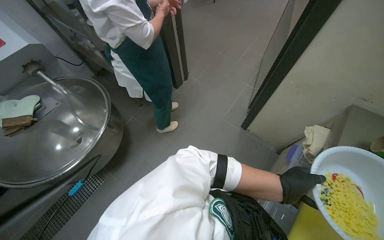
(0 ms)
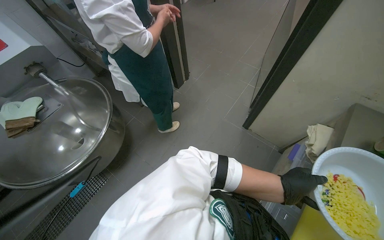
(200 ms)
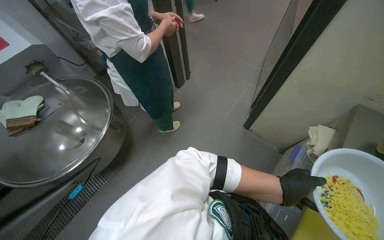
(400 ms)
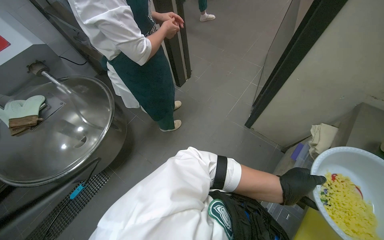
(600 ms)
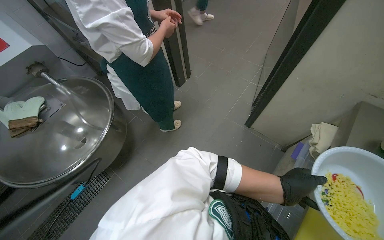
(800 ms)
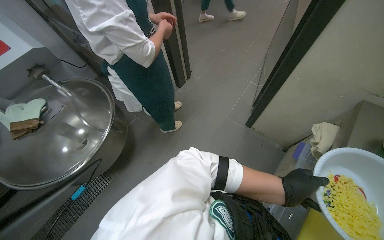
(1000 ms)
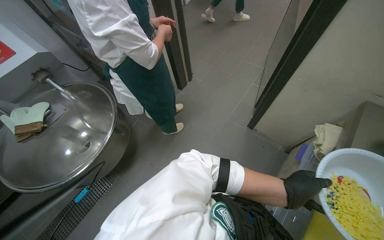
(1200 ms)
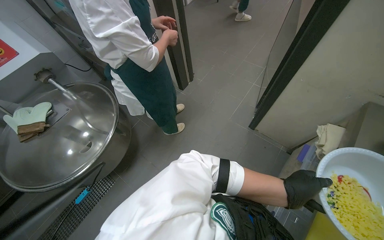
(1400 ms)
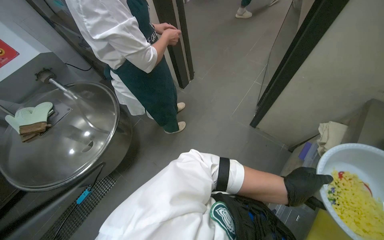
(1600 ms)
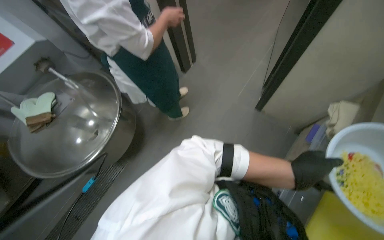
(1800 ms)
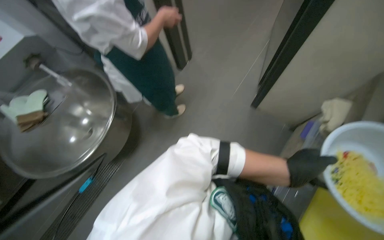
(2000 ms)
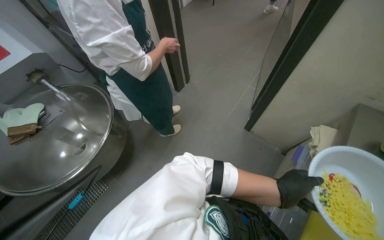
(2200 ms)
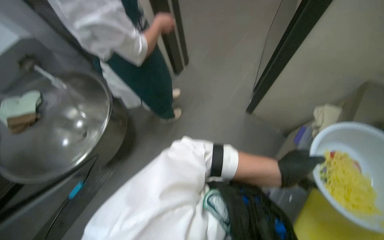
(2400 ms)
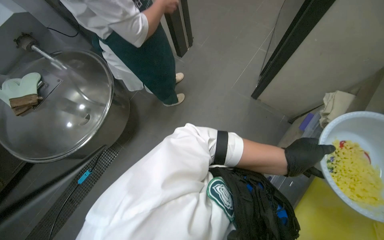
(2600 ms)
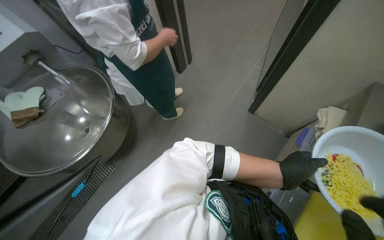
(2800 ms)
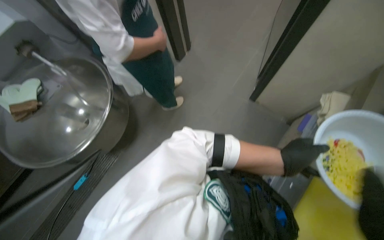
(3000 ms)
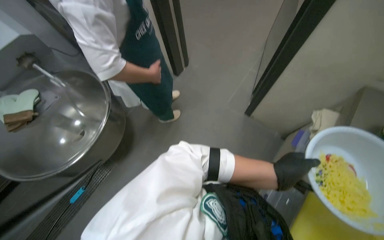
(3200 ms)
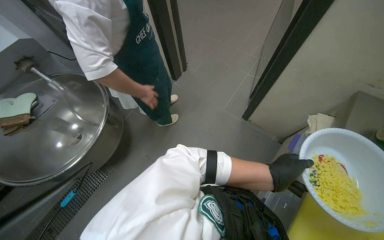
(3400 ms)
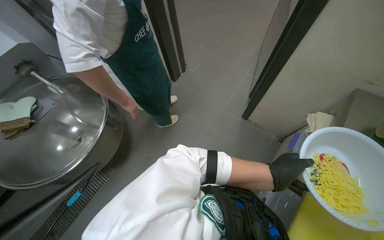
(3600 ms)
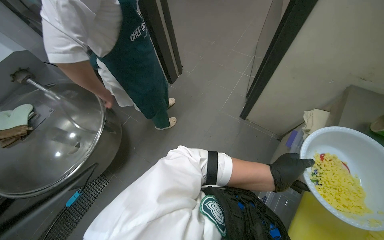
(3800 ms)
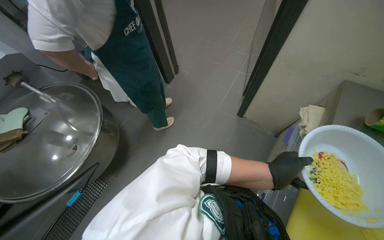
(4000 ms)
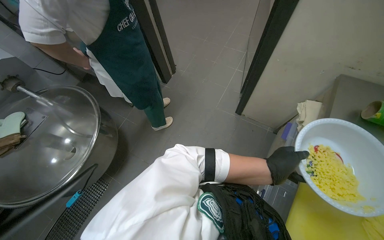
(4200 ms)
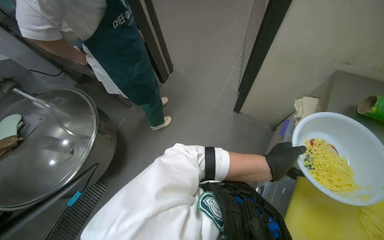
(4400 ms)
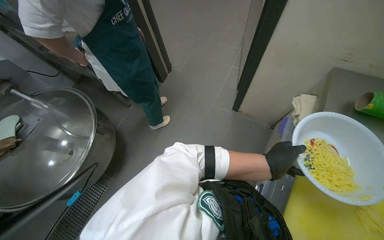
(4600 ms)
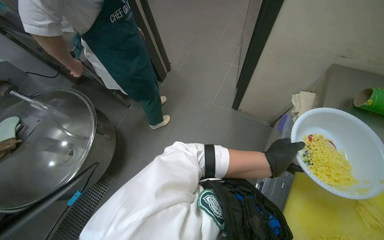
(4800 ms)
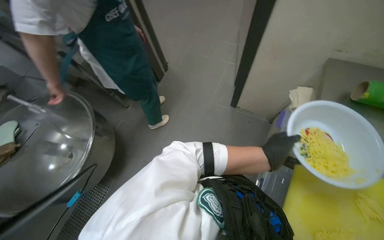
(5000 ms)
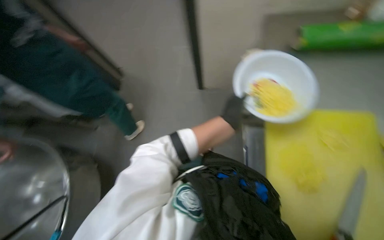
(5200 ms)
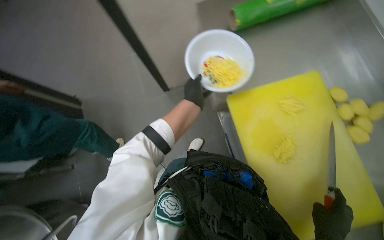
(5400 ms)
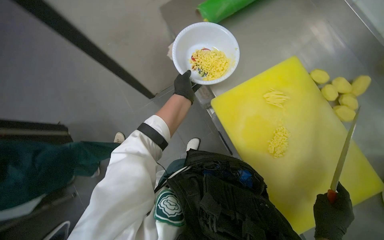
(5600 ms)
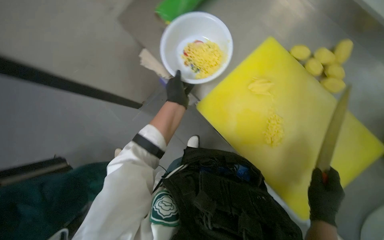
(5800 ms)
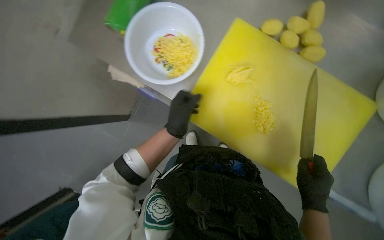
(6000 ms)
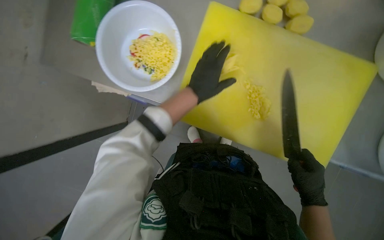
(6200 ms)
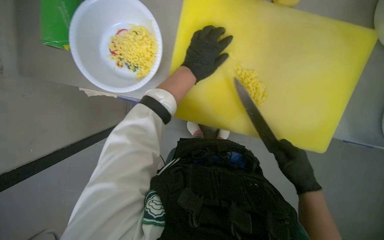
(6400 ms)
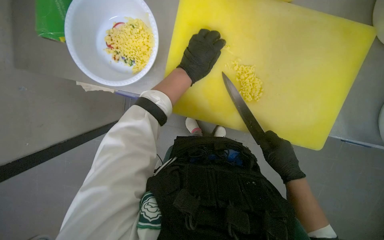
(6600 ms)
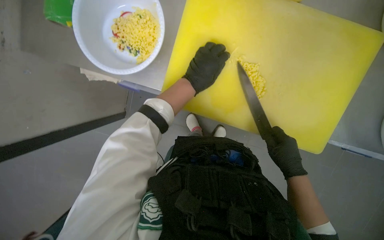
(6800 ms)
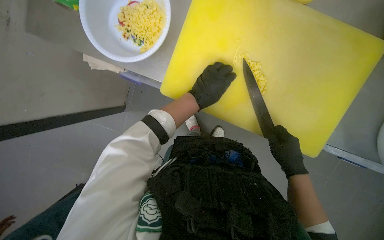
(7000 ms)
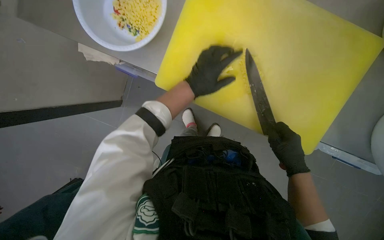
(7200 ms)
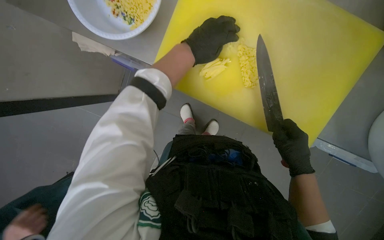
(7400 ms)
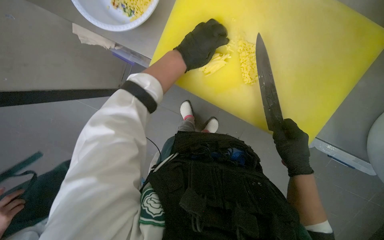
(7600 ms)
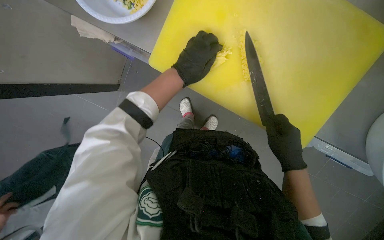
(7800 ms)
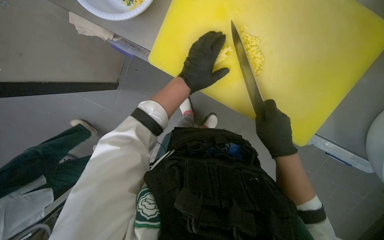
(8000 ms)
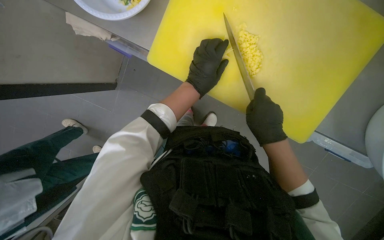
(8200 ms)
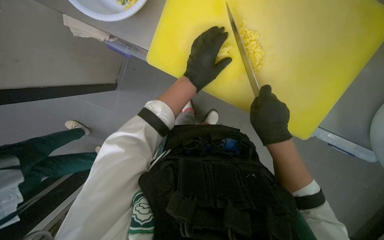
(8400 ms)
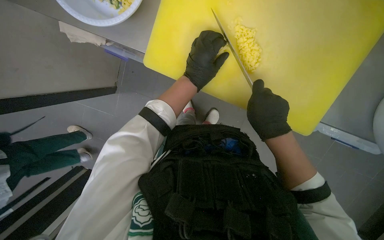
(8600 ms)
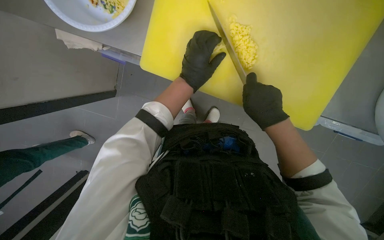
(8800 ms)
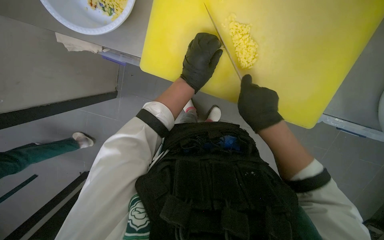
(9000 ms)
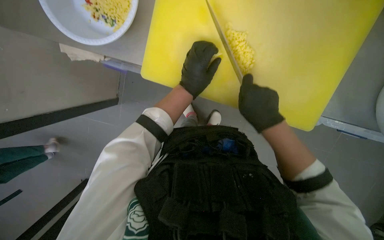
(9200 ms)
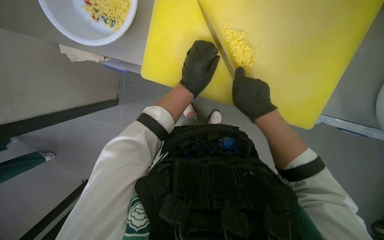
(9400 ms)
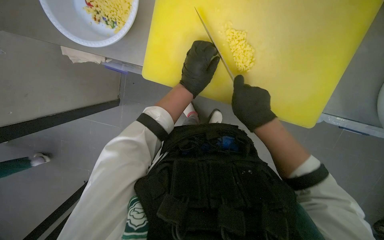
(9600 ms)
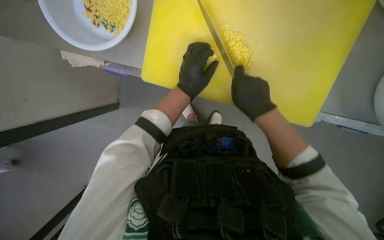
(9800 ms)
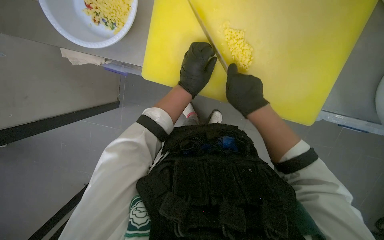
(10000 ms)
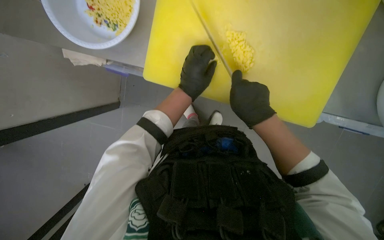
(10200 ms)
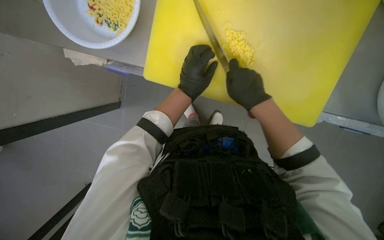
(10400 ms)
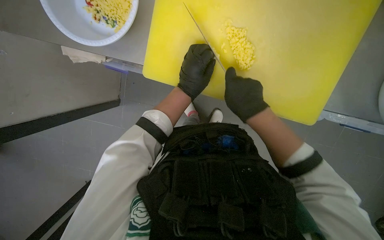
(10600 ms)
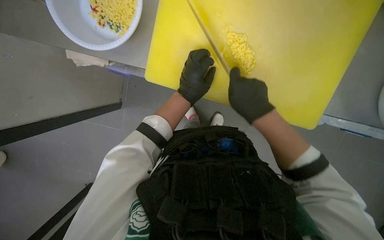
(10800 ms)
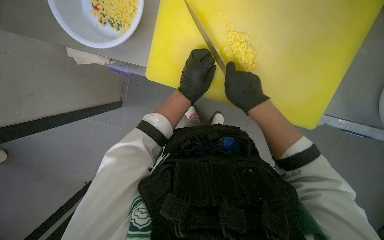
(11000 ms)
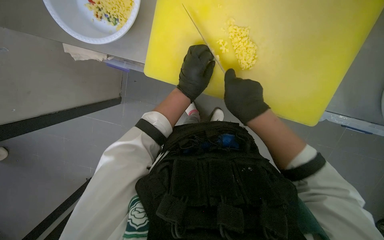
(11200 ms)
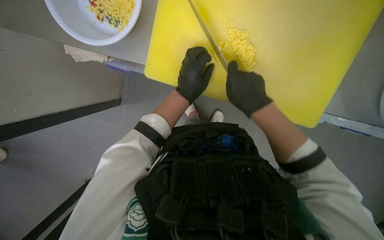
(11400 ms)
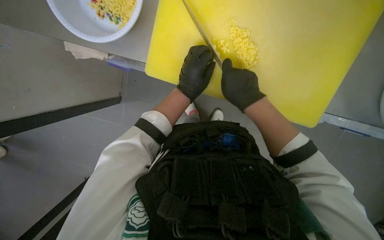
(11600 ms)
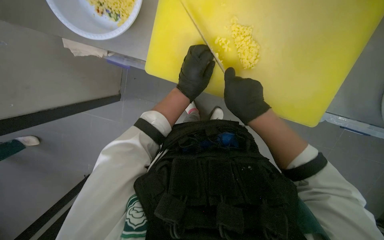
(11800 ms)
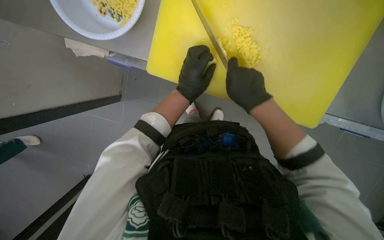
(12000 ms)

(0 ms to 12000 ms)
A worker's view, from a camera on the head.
Job: preparing food.
The whole recording: Chopping potatoes. The worker slices and dices potatoes on a cutting board, then transfers them to a bowl.
4400 ms - 6000 ms: Everything in view rotates some 60 degrees counterclockwise.
6000 ms - 7600 ms: The view tilts roughly 20 degrees downward. The left hand goes up and down the picture, roughly 20 cm each way, reversing 2 times.
7600 ms - 9000 ms: The left hand travels down the picture by about 10 cm. Meanwhile the right hand is displaced to the left and up the picture by about 15 cm.
9000 ms - 12000 ms: The hands make small movements and keep their place.

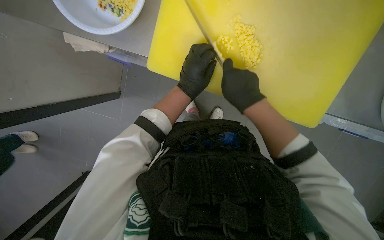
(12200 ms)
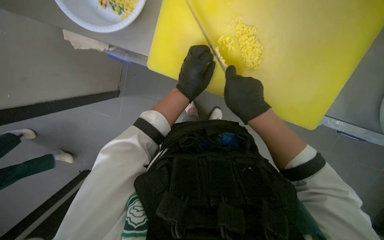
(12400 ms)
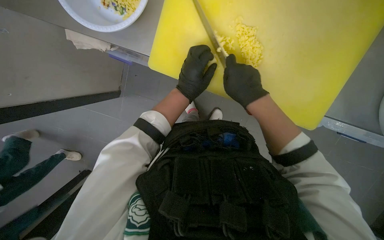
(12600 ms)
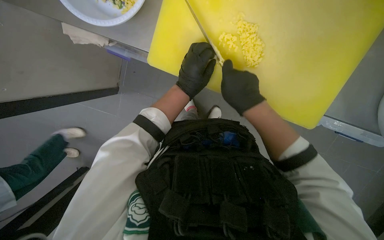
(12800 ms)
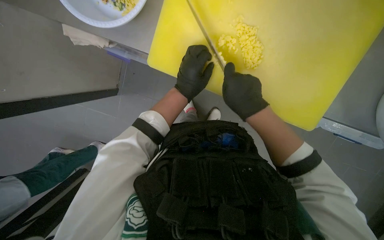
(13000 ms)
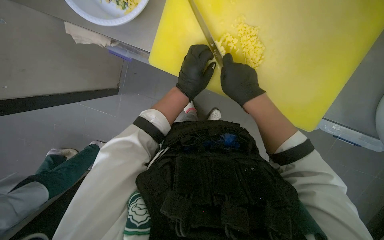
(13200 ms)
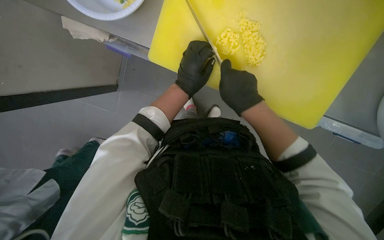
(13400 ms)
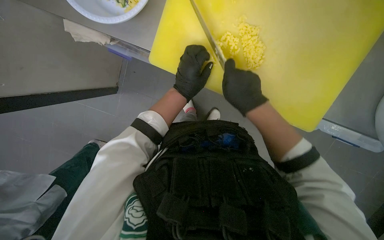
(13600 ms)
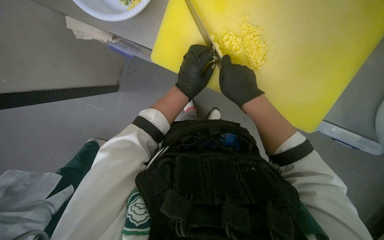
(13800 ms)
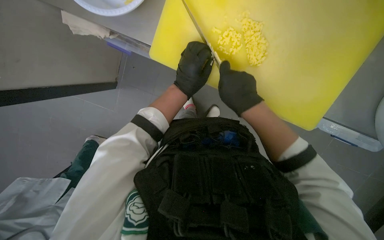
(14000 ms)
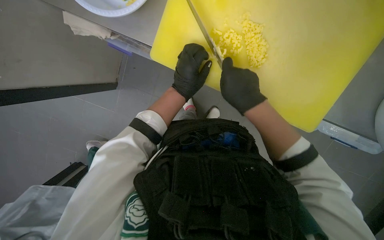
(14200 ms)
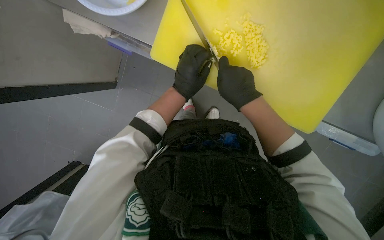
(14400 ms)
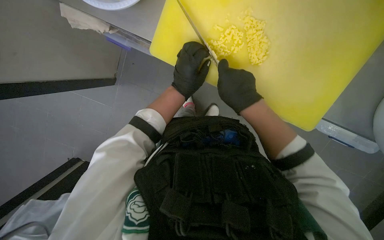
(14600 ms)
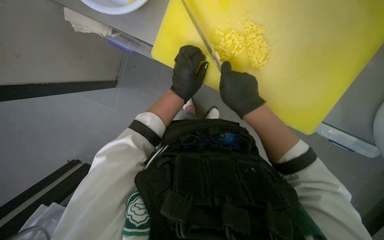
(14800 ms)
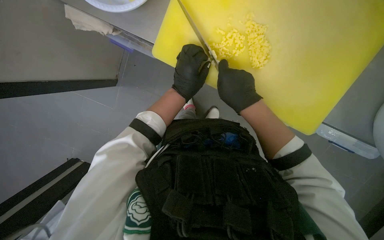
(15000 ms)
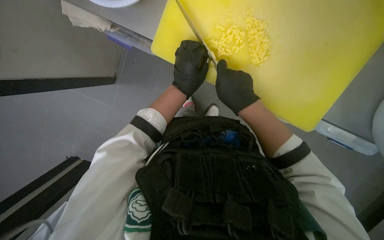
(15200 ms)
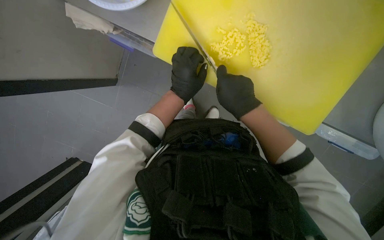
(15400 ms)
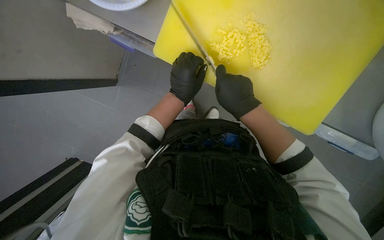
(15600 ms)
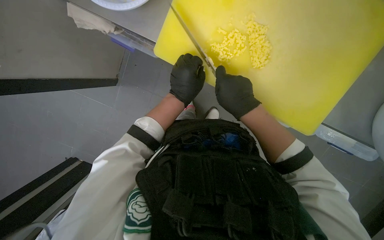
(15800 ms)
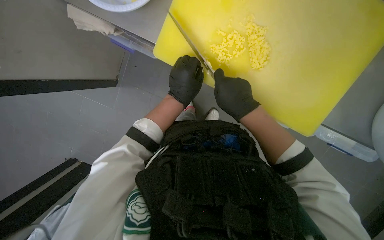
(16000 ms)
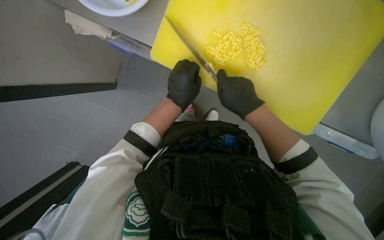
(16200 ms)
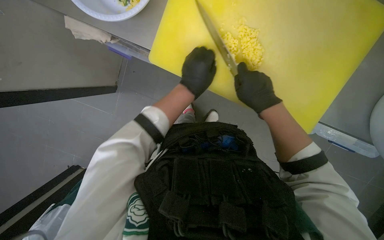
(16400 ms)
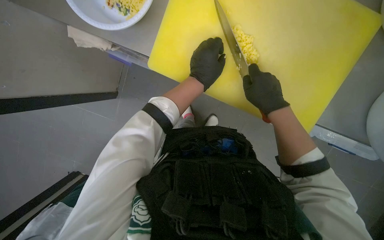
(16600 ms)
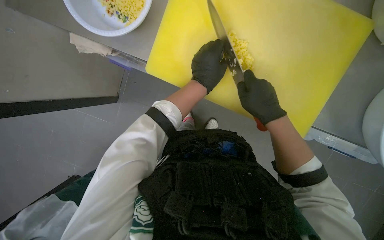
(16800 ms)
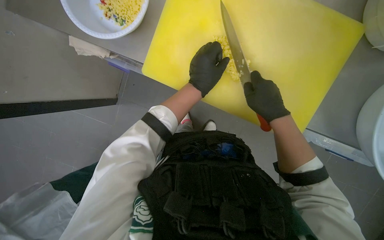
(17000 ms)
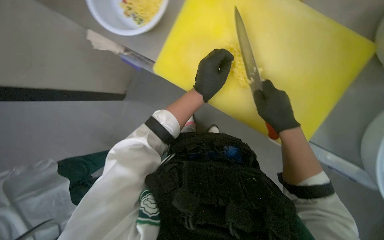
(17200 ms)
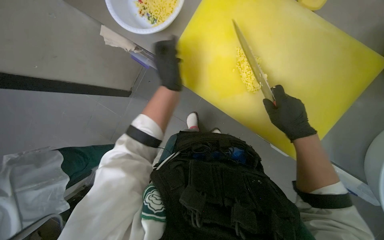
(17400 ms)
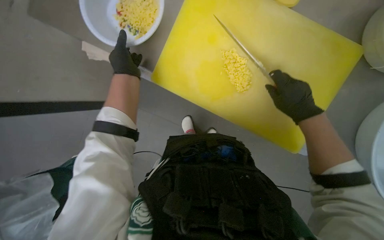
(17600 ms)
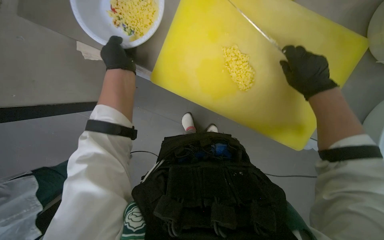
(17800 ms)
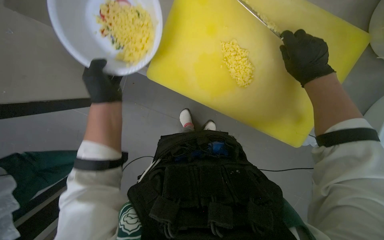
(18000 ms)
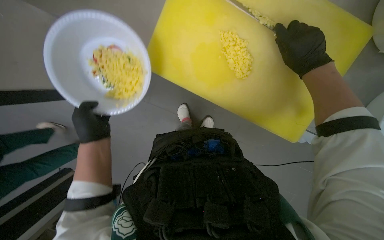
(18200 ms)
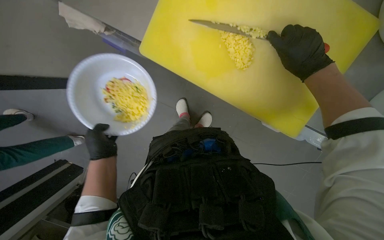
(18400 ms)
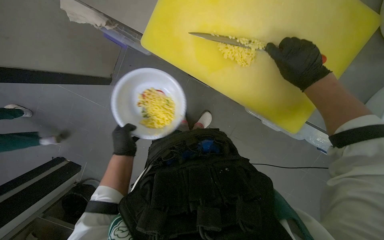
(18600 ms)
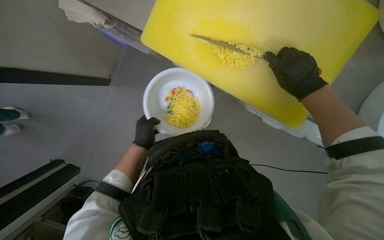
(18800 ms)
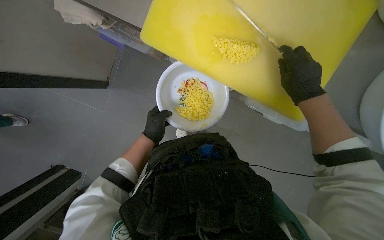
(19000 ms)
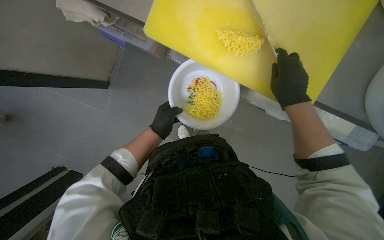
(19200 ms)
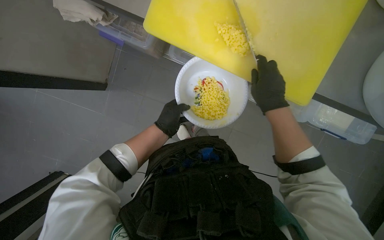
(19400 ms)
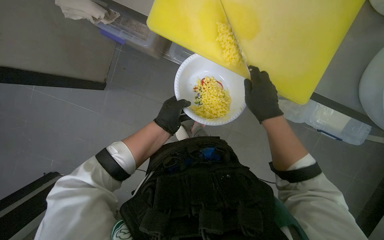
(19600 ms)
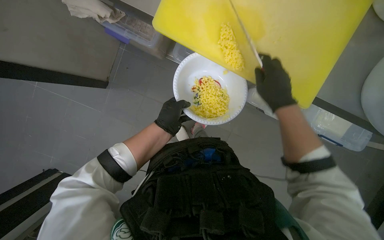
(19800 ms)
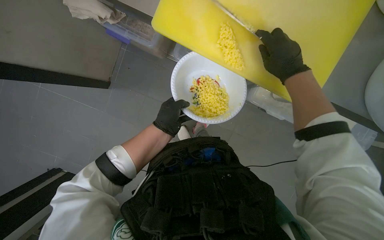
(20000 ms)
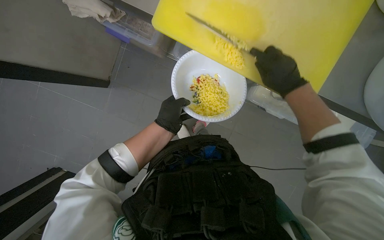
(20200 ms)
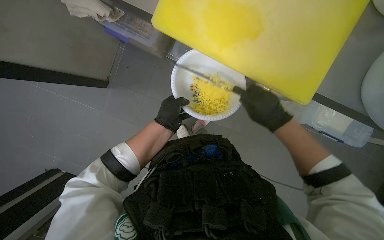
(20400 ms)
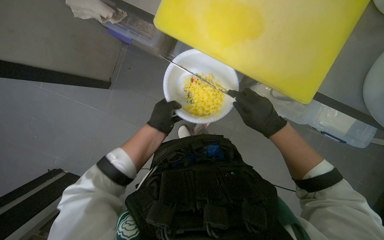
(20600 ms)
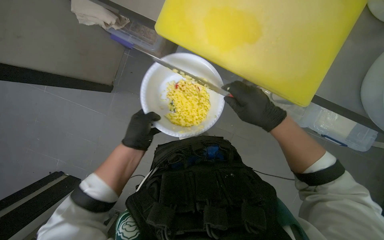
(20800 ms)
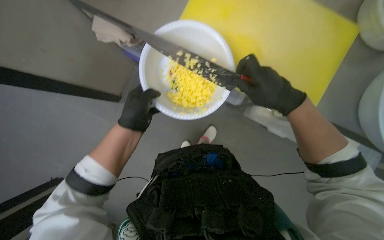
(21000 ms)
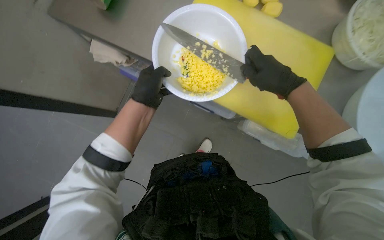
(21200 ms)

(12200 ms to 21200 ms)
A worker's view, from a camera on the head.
Job: preparing food.
The whole recording: Chopping potatoes. The worker slices and dices potatoes on a cutting board, then transfers them to a bowl.
12200 ms - 15200 ms: The hands work in one place, with small movements.
15200 ms - 16600 ms: The right hand shifts about 10 cm to the right.
16600 ms - 18200 ms: The left hand moves to the left, some 25 cm; the right hand heads to the right, covering approximately 10 cm.
18200 ms - 19800 ms: The left hand goes some 15 cm to the right.
19800 ms - 21200 ms: The camera pitches upward, by some 15 degrees. The left hand shifts about 20 cm nearer to the camera; the right hand swings up and down the picture, approximately 15 cm each way, with 2 reversals.
